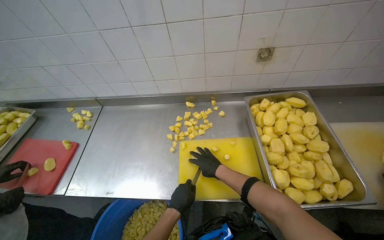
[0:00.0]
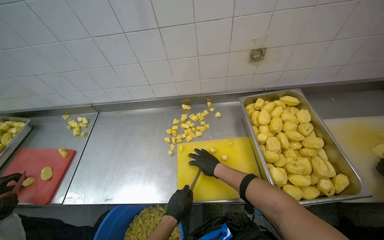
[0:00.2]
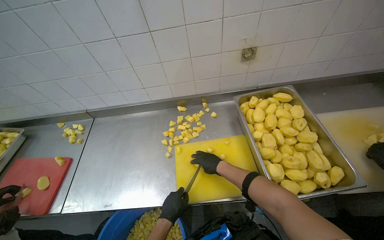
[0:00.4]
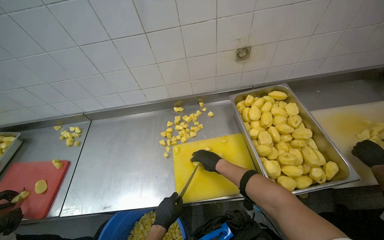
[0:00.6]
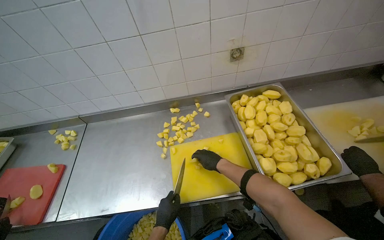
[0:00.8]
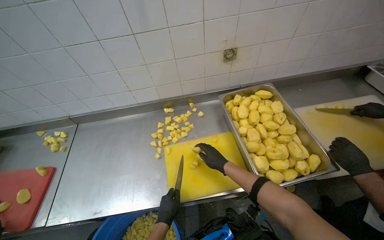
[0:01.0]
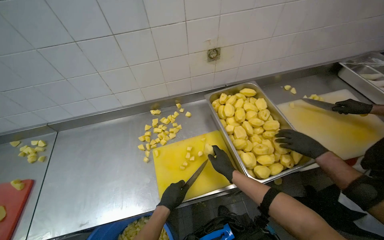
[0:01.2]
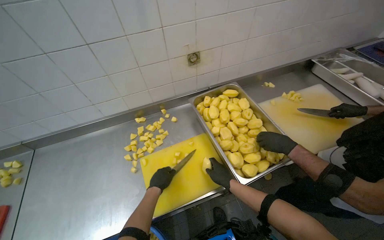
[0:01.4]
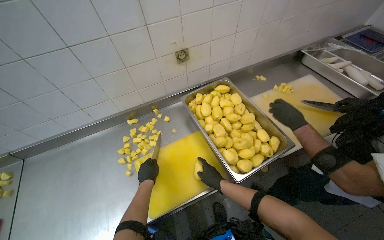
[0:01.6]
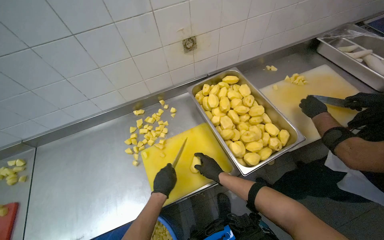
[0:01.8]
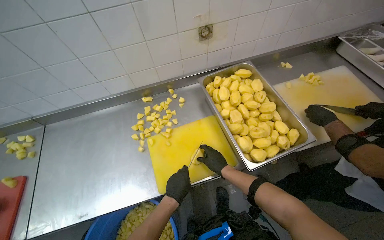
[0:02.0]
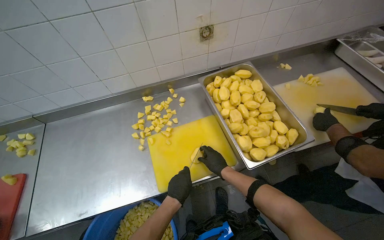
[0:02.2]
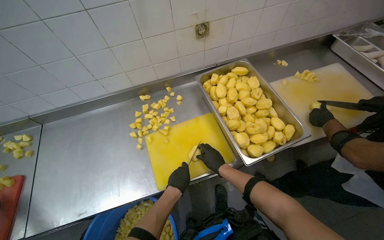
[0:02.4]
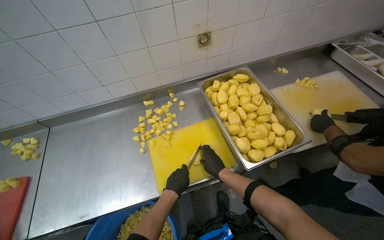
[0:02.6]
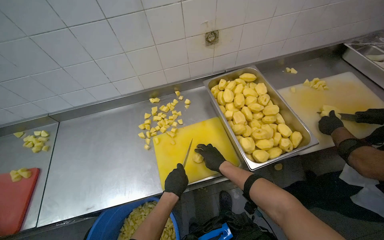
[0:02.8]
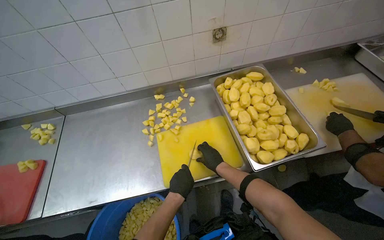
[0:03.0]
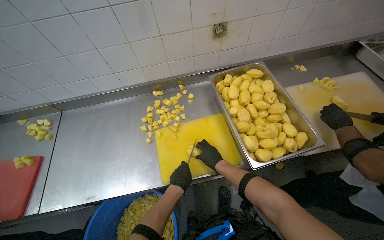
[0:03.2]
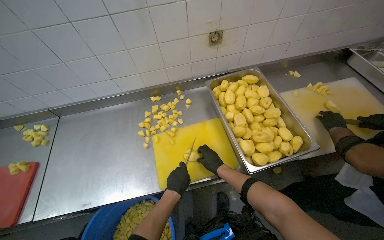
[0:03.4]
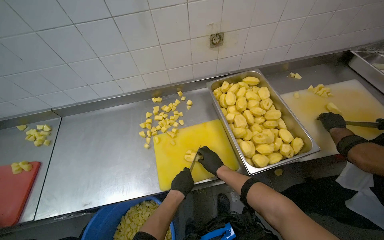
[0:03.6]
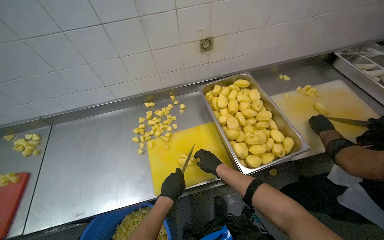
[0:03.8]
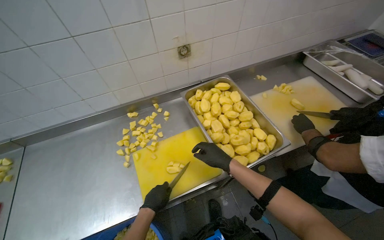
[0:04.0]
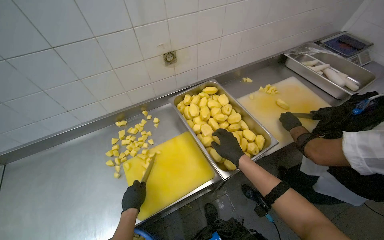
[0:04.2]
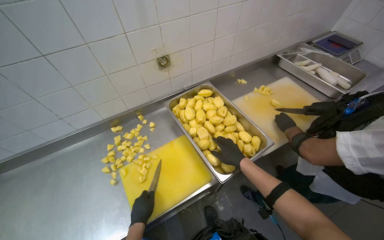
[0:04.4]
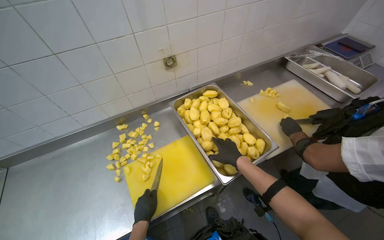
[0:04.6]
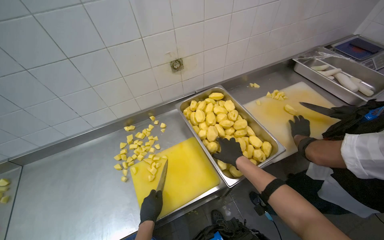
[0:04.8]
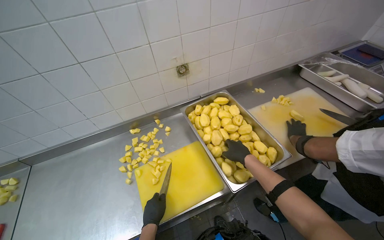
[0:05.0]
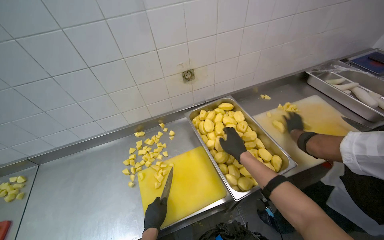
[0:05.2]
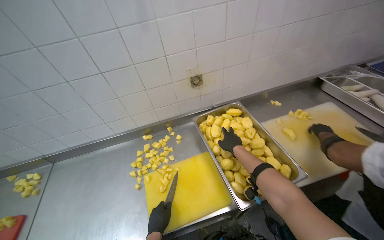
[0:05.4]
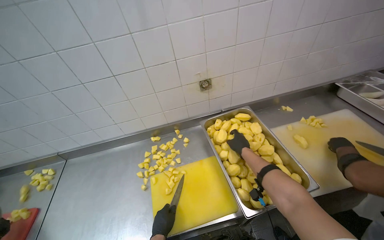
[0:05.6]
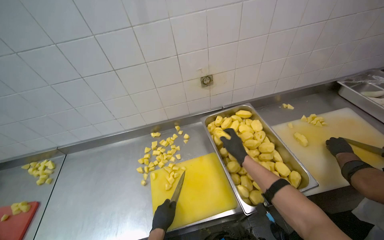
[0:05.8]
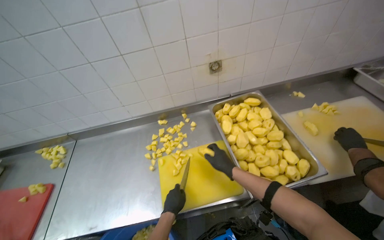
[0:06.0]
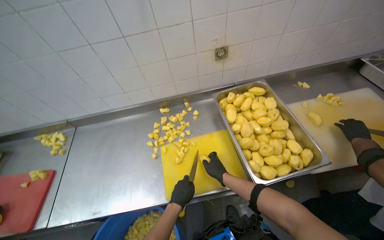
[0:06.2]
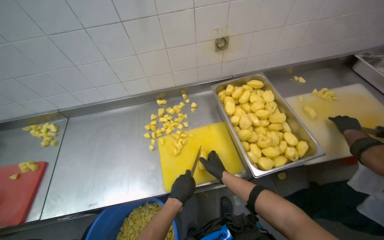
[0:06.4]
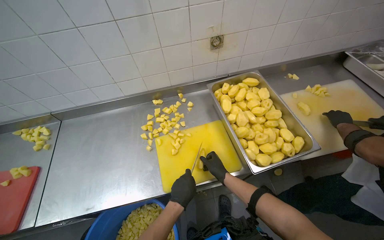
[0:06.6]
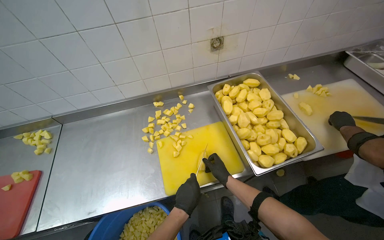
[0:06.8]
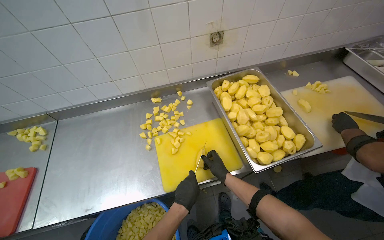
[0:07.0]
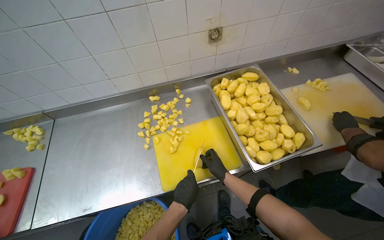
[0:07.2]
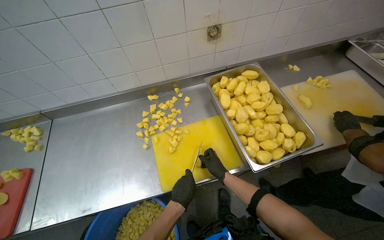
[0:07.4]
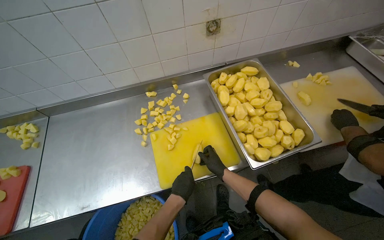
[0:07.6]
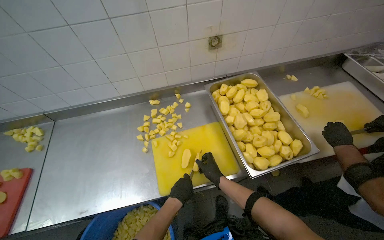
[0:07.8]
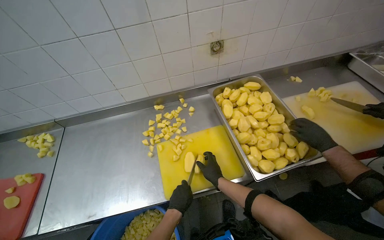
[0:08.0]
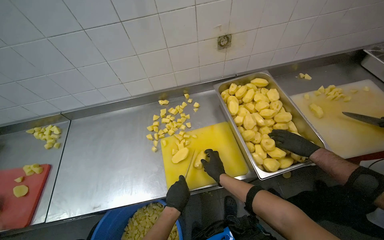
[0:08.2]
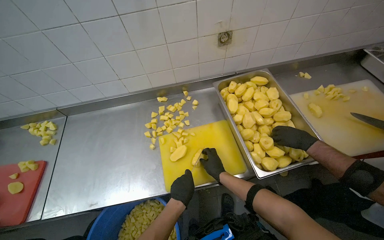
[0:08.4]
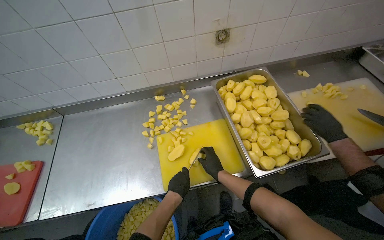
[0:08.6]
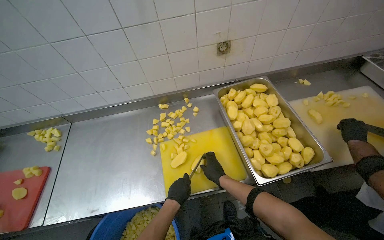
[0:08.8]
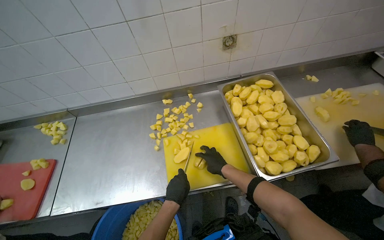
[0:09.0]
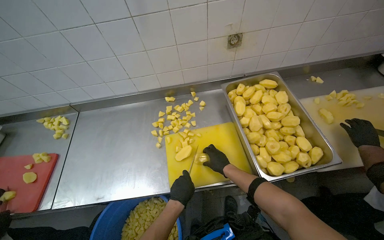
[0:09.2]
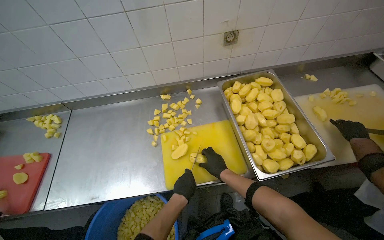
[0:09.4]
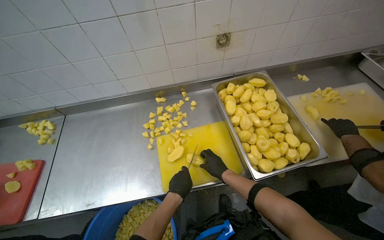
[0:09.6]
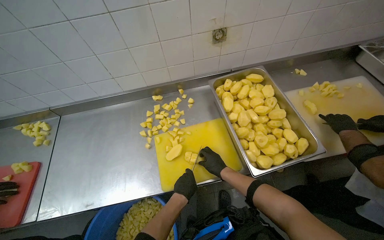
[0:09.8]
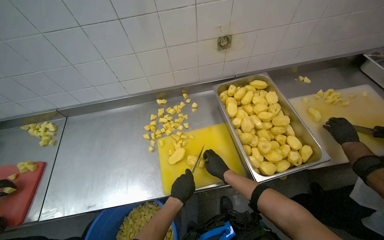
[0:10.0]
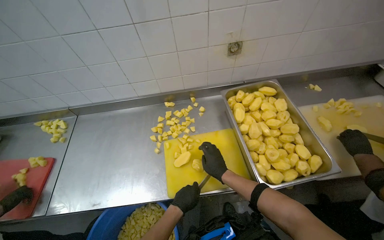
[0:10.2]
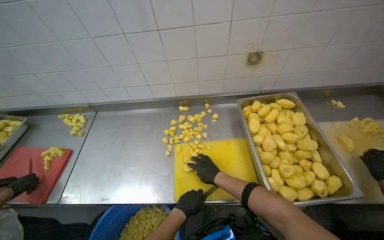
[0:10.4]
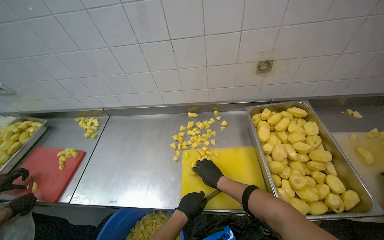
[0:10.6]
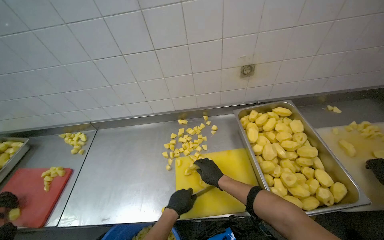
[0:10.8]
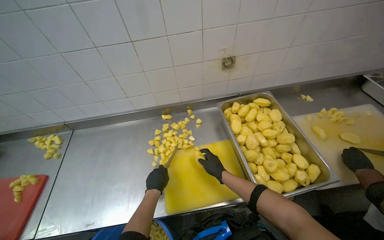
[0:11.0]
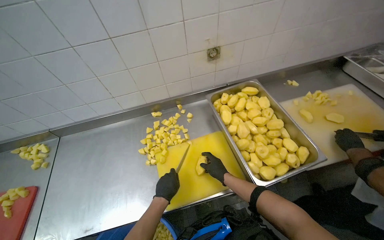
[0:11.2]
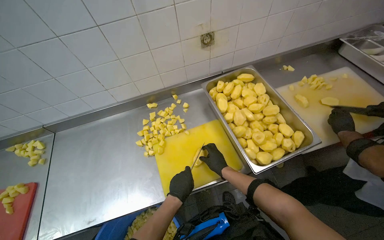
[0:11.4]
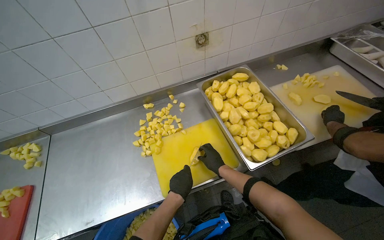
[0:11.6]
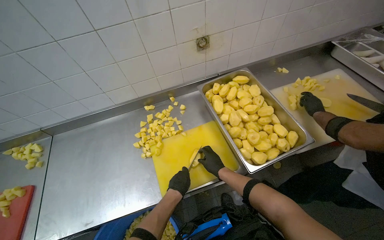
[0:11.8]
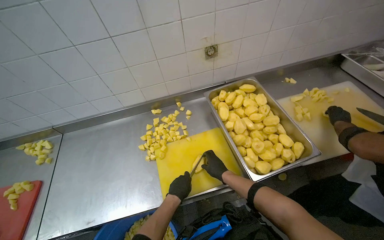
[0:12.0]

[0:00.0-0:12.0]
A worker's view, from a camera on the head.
Job: preparing food.
The whole recording: Cutting peeled potatoes into cubes. The worker continues cutting peeled potatoes into cubes on a yellow cutting board.
0:00.0 to 0:01.6: The wearer looks roughly 25 degrees further to the right. The left hand is displaced up the picture and farther from the camera by approximately 15 cm.
0:01.6 to 0:03.0: The left hand moves nearer to the camera, about 10 cm.
0:03.0 to 0:04.4: The head rotates about 15 degrees to the right. The right hand is displaced to the right by approximately 20 cm.
0:04.4 to 0:06.0: The camera sweeps to the left, by some 15 degrees. The right hand goes farther from the camera and returns, roughly 15 cm each way.
0:07.6 to 0:09.0: The hands work in one place, with small movements.
0:09.0 to 0:10.4: The hands make small movements and keep their place.

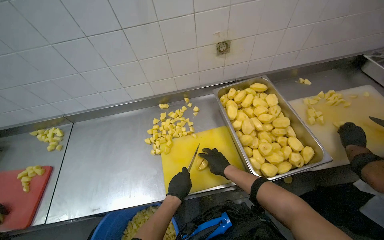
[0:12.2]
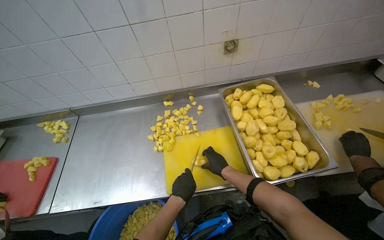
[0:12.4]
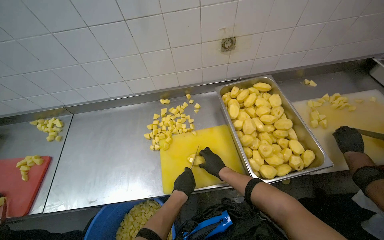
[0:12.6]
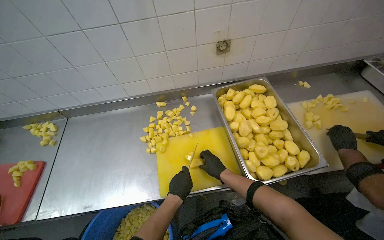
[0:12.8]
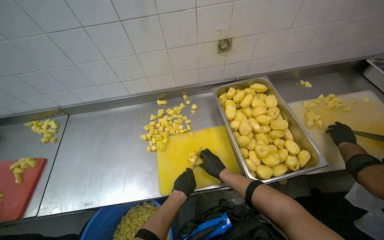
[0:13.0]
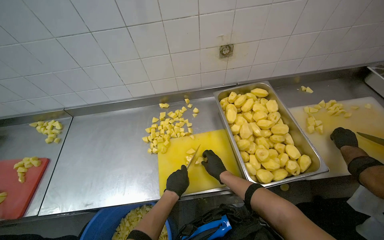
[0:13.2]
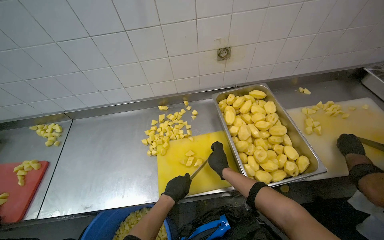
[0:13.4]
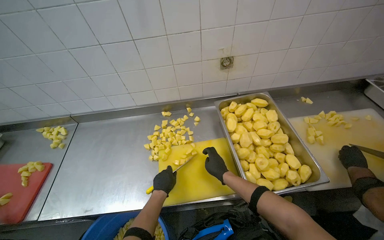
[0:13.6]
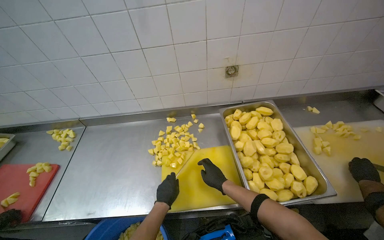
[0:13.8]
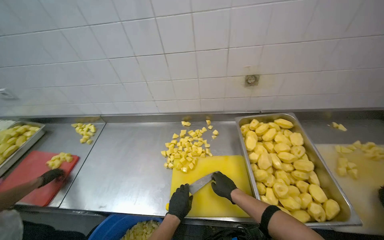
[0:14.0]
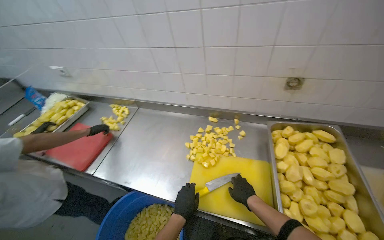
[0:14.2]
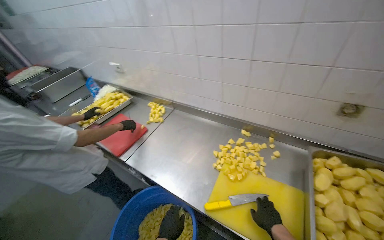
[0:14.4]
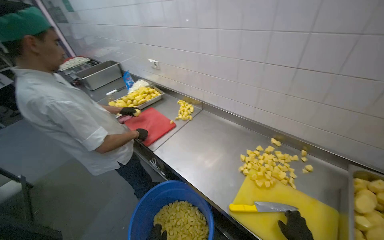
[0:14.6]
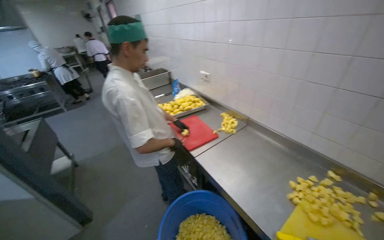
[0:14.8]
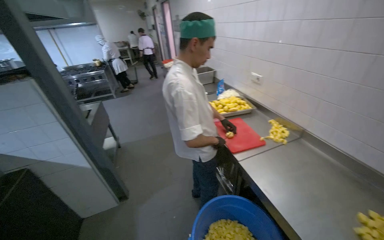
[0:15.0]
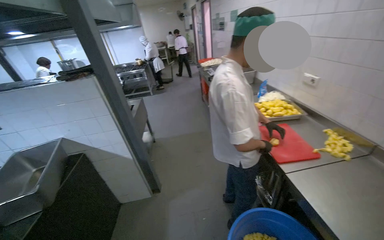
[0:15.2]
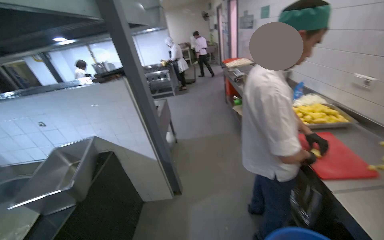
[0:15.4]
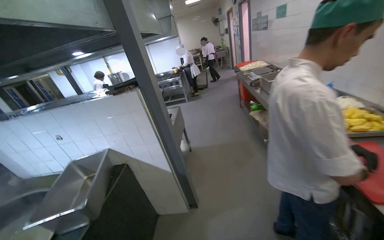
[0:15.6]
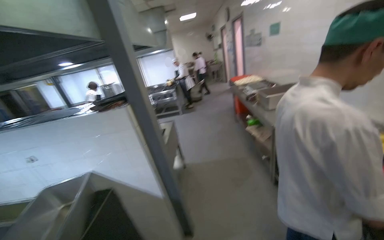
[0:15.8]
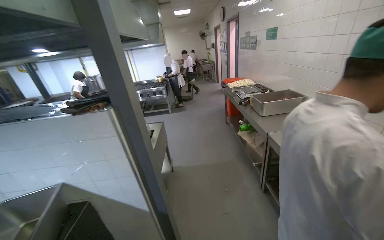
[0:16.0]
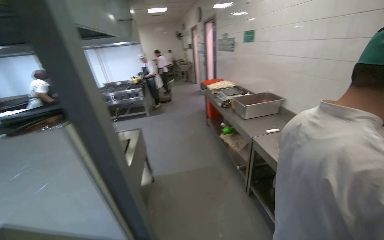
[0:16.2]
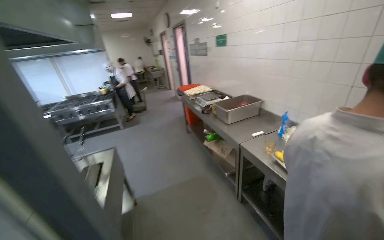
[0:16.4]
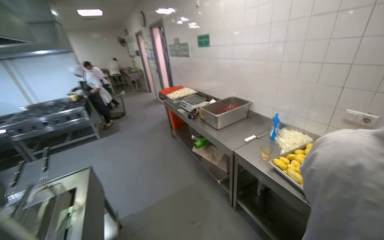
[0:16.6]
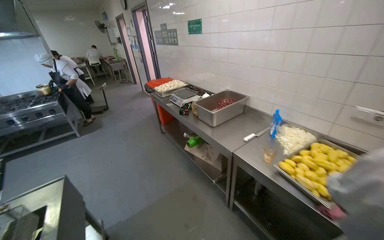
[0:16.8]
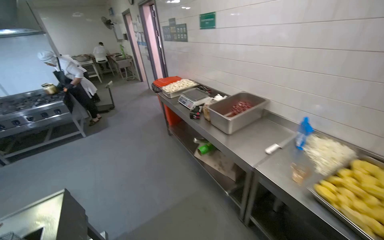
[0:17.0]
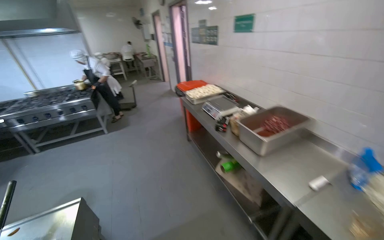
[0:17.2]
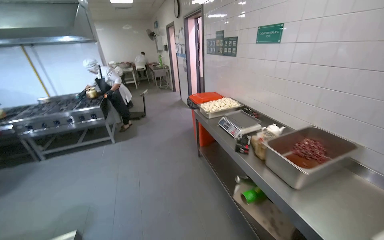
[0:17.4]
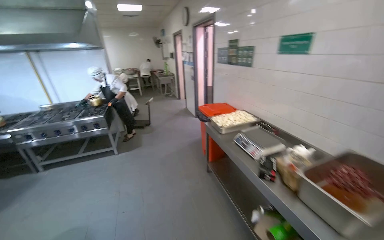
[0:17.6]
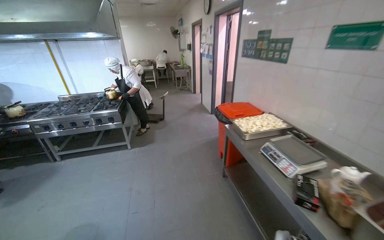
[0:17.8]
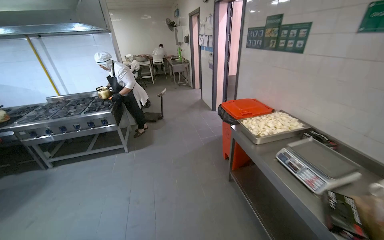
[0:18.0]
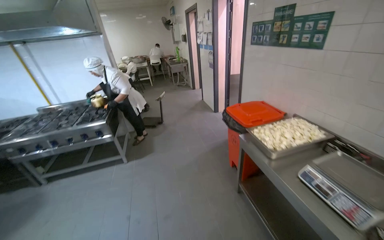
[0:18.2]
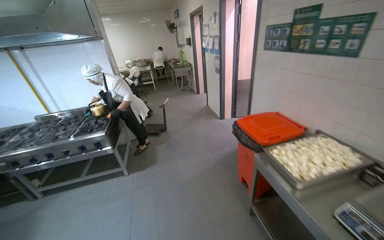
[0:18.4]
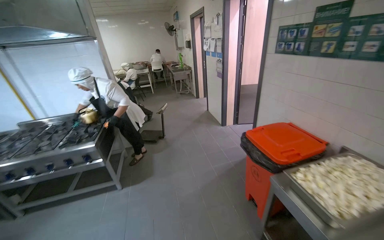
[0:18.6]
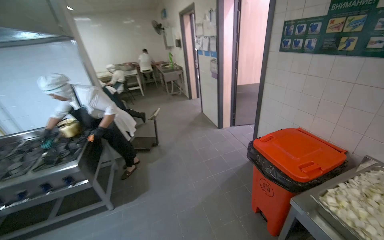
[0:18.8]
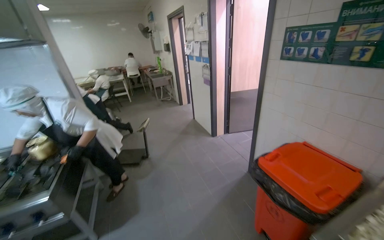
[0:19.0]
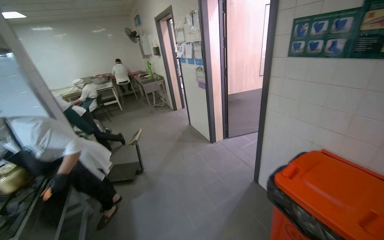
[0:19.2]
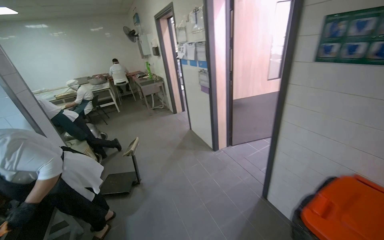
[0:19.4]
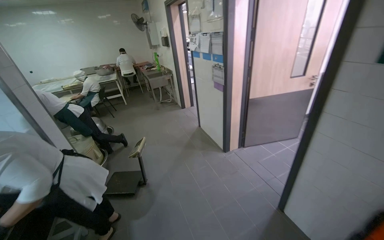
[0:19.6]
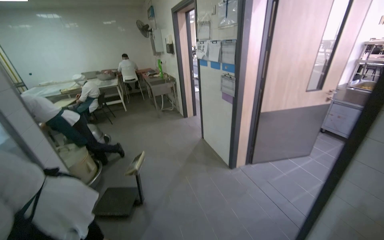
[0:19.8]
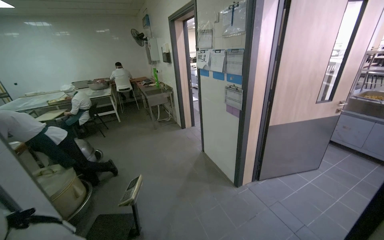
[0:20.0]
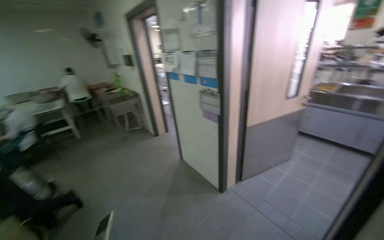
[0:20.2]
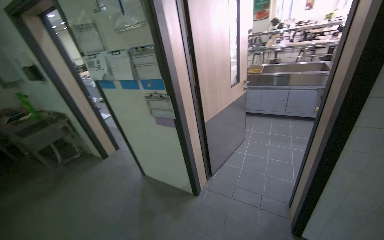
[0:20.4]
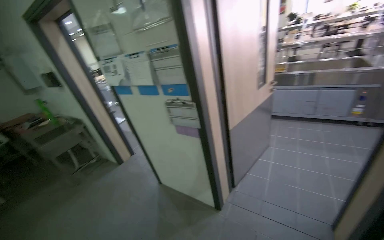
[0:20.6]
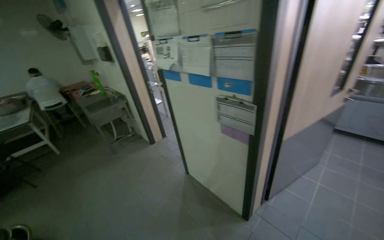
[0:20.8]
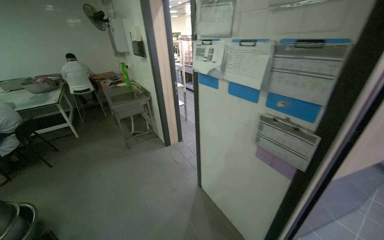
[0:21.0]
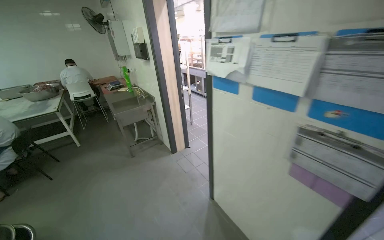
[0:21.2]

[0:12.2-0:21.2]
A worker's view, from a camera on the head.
Job: preparing food.
The whole recording: Cutting peeled potatoes into cubes. The worker continues cutting peeled potatoes into cubes on a yellow cutting board.
0:12.2 to 0:13.8: The hands stay close to where they were, moving slightly.
0:13.8 to 0:15.2: The camera is carried roughly 60 cm. The head rotates roughly 85 degrees to the left.
0:15.2 to 0:16.6: The camera is carried roughly 90 cm. The camera is aimed roughly 20 degrees further to the right.
0:16.6 to 0:18.2: The wearer moves approximately 1.5 m.
0:18.2 to 0:19.8: The wearer moves some 1.5 m.
0:19.8 to 0:21.2: The camera is carried some 1.5 m.
